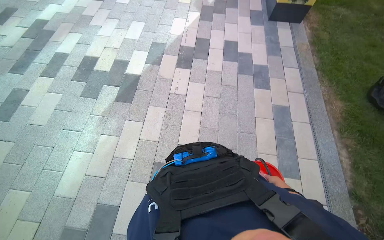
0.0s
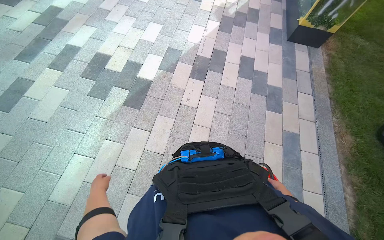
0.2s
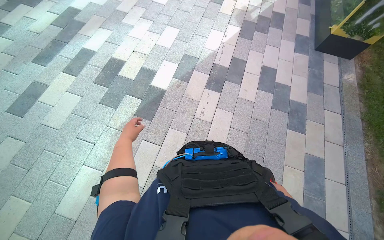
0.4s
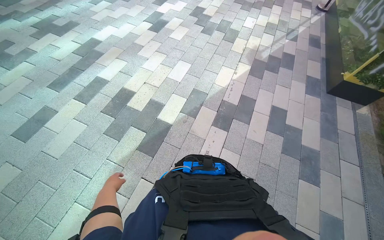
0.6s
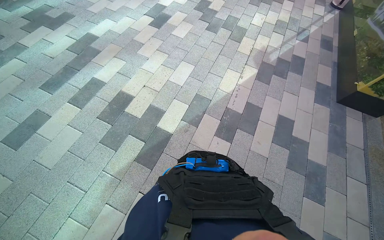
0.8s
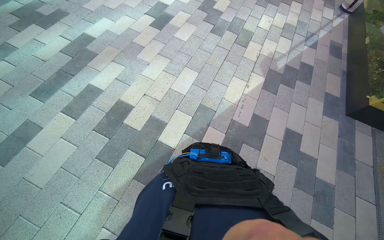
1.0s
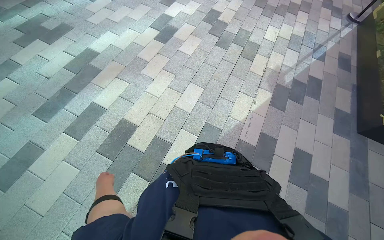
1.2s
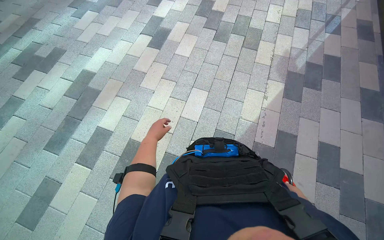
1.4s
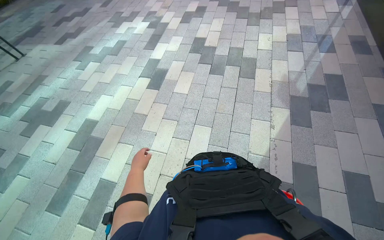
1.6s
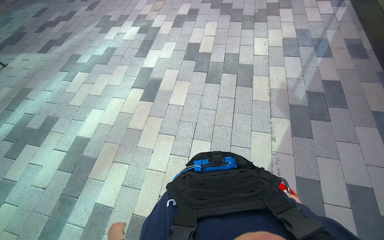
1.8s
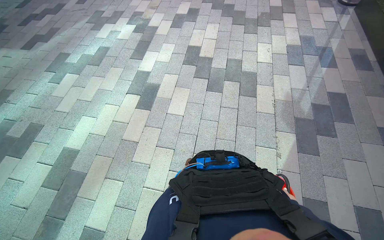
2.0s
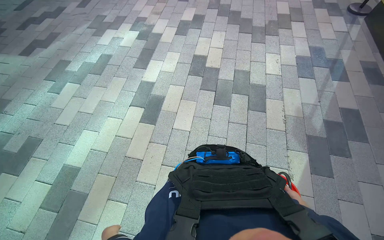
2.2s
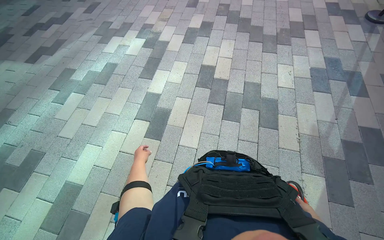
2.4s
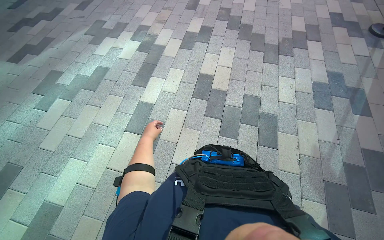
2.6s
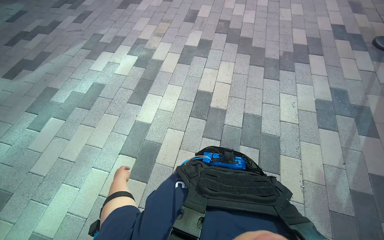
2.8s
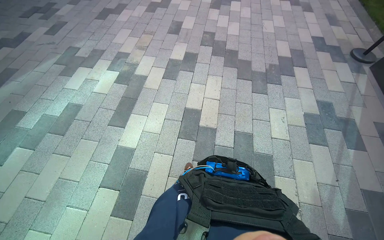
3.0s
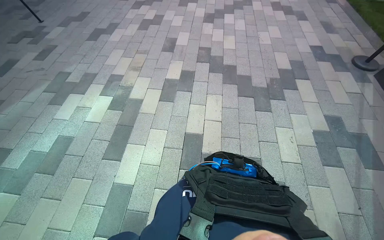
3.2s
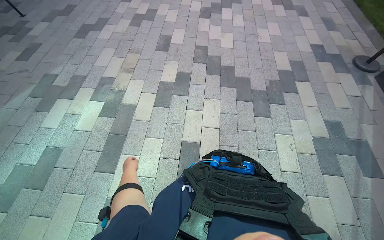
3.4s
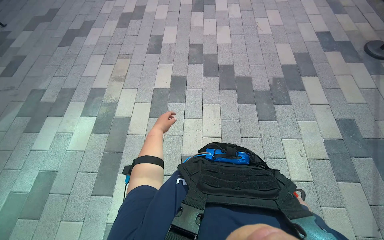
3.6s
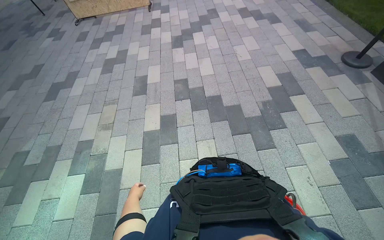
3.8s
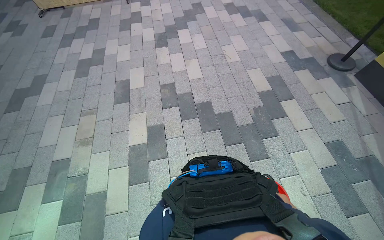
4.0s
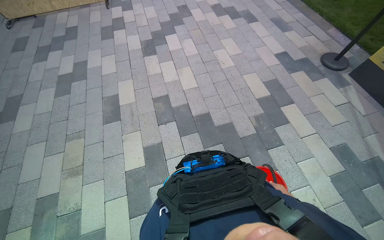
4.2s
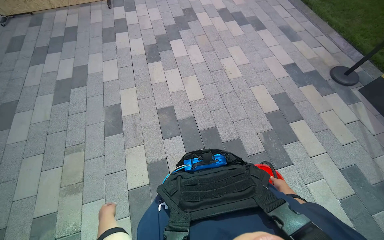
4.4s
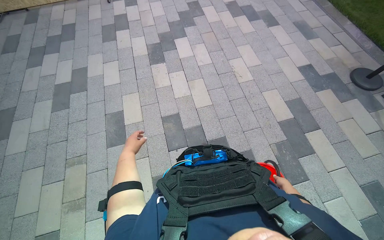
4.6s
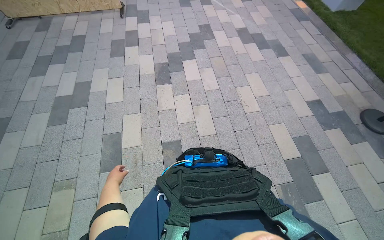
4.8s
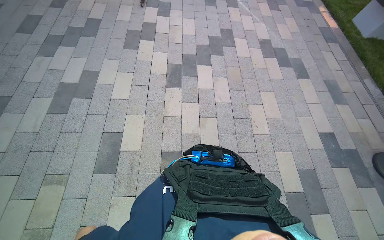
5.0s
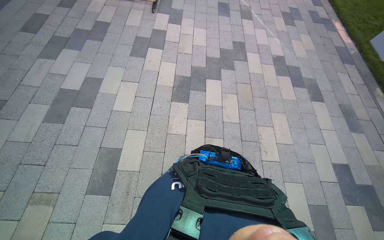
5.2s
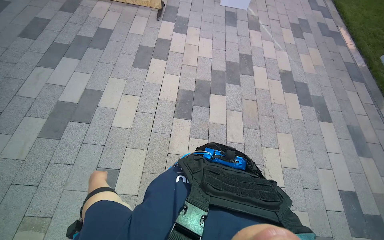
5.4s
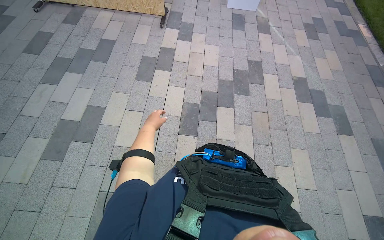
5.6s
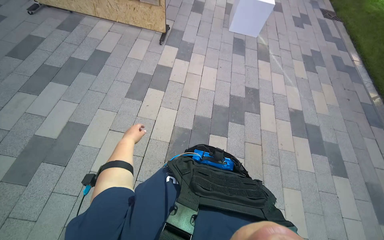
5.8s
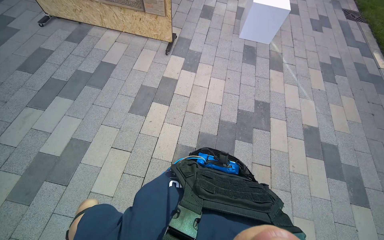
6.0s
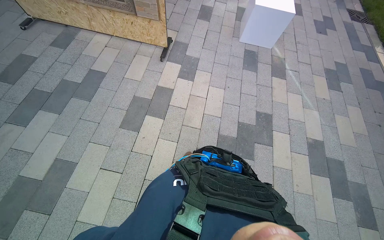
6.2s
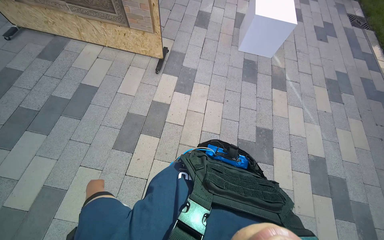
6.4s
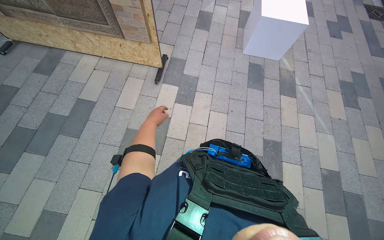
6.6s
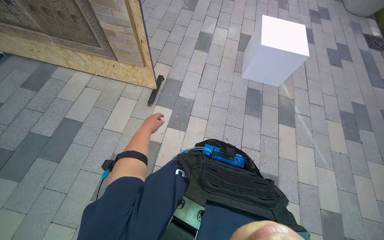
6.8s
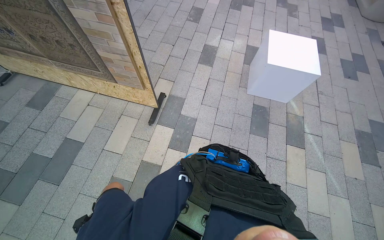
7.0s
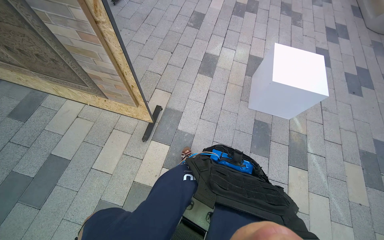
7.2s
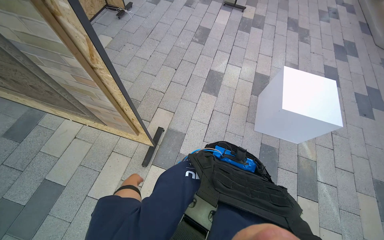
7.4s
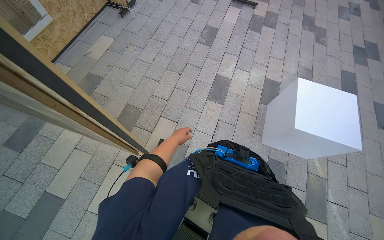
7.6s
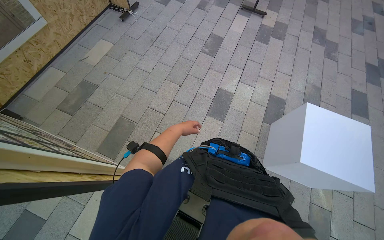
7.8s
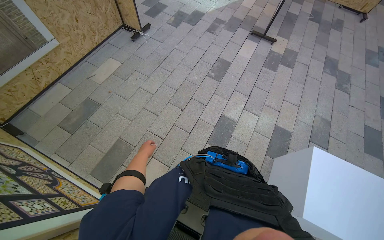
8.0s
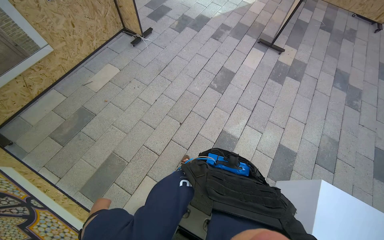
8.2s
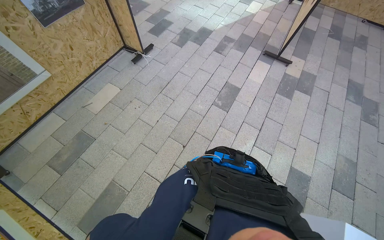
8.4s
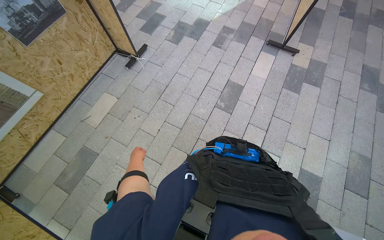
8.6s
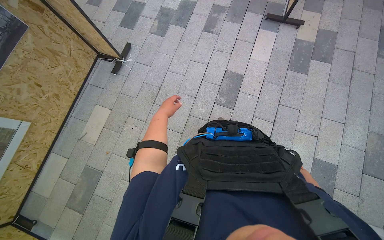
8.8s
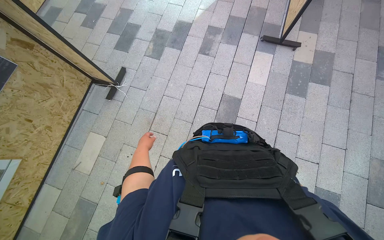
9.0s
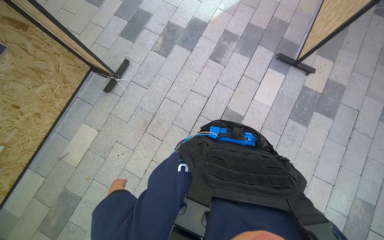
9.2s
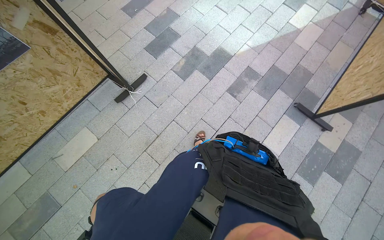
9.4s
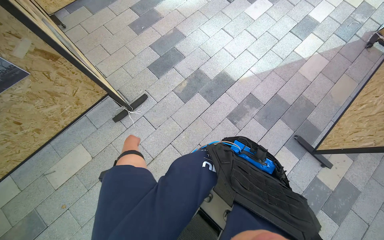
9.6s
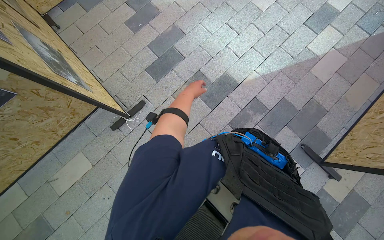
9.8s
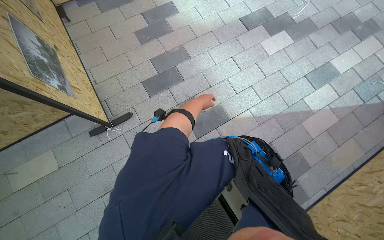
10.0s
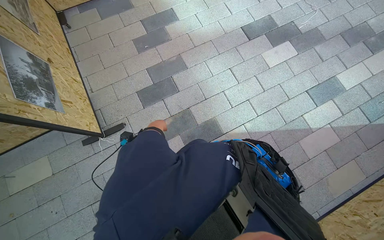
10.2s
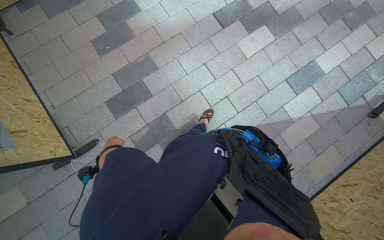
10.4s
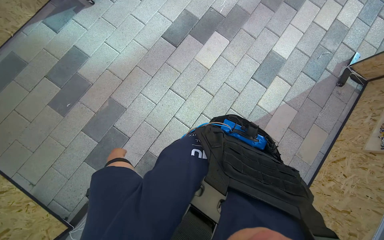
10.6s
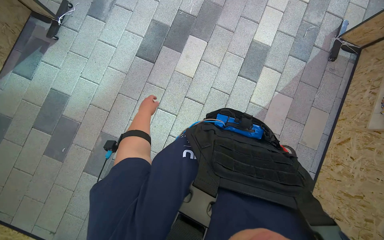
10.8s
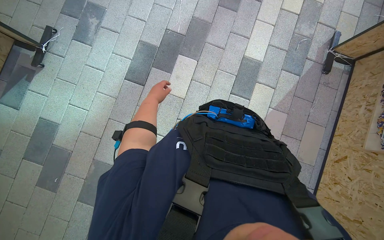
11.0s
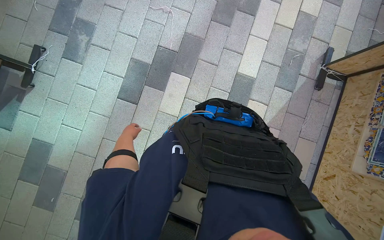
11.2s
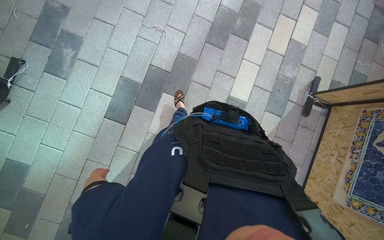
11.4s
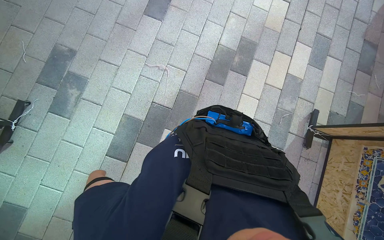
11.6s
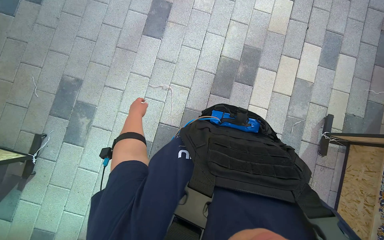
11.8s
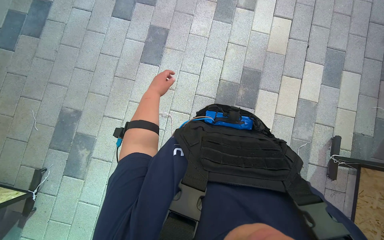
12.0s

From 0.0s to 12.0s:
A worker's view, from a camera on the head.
Job: preparing cleaning supplies.
The whole recording: Walking with cleaning supplies. The worker walks through the building carrying a red bucket of cleaning supplies.
From 0.0s to 1.6s: The wearer moves about 1.5 m.
From 1.6s to 3.0s: The camera travels roughly 1.5 m.
From 3.0s to 4.4s: The wearer moves approximately 1.5 m. The head rotates approximately 25 degrees to the right.
From 4.4s to 6.0s: The head travels about 2 m. Everything in view rotates approximately 30 degrees clockwise.
From 6.0s to 7.6s: The wearer moves some 1.5 m.
From 7.6s to 9.0s: The wearer moves approximately 1.5 m.
From 9.0s to 10.4s: The wearer moves roughly 1.5 m. The scene rotates clockwise by some 40 degrees.
From 10.4s to 12.0s: The camera travels approximately 2 m. The scene turns approximately 40 degrees counterclockwise in the picture.

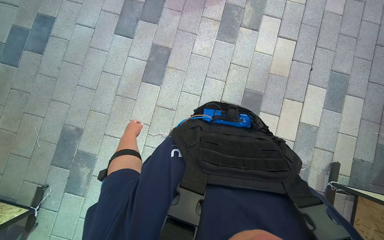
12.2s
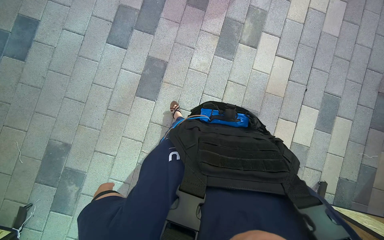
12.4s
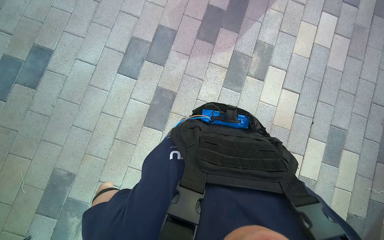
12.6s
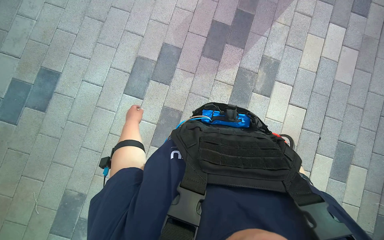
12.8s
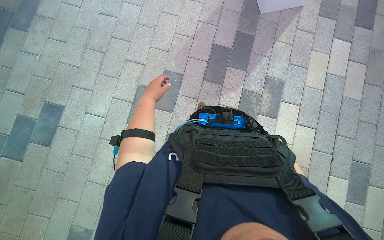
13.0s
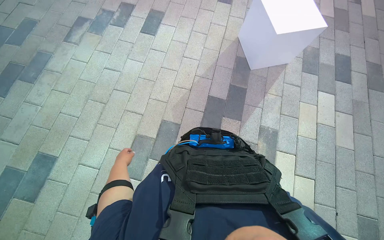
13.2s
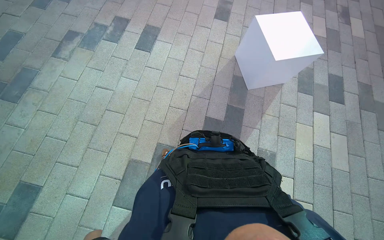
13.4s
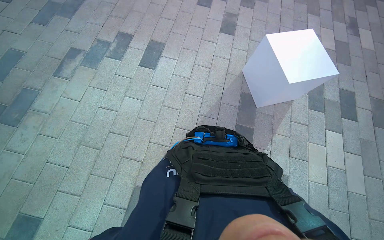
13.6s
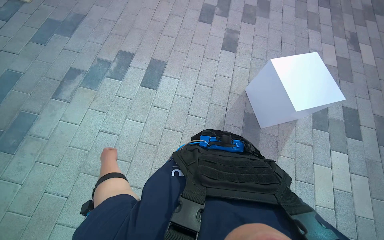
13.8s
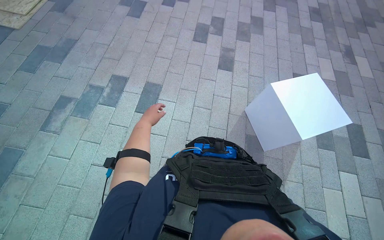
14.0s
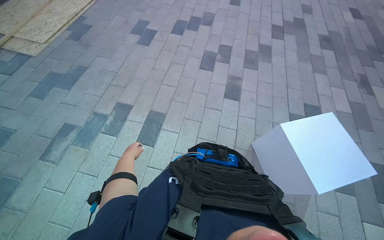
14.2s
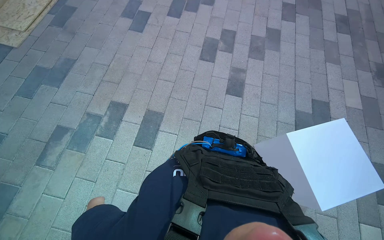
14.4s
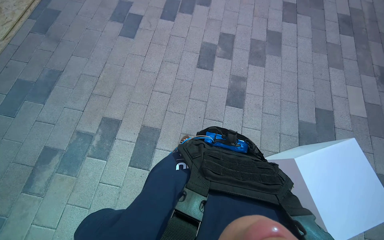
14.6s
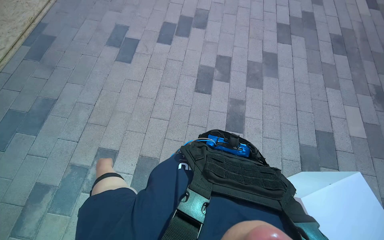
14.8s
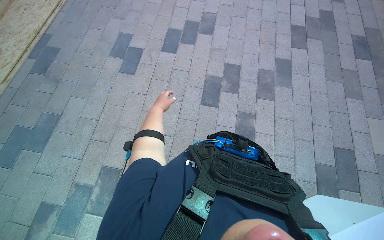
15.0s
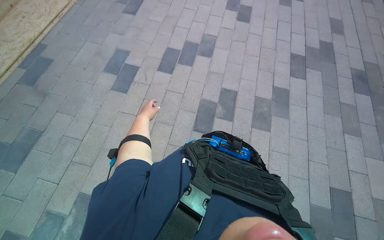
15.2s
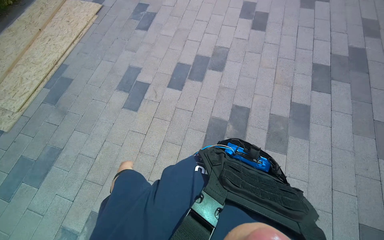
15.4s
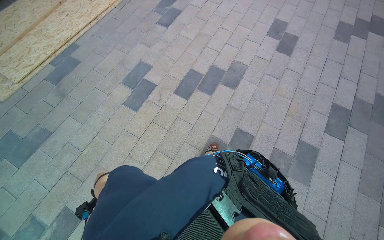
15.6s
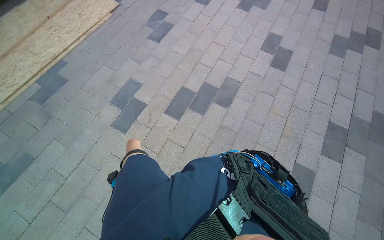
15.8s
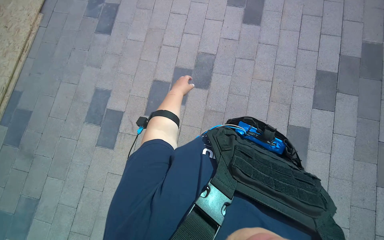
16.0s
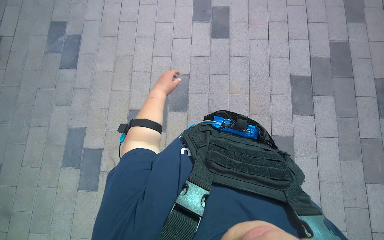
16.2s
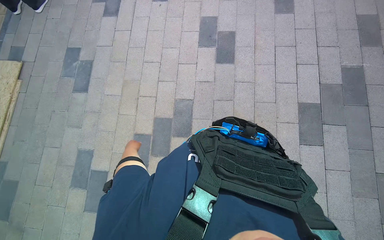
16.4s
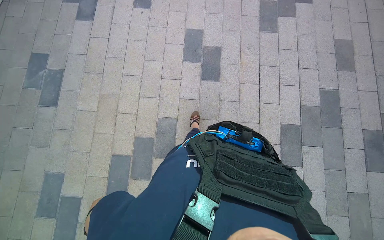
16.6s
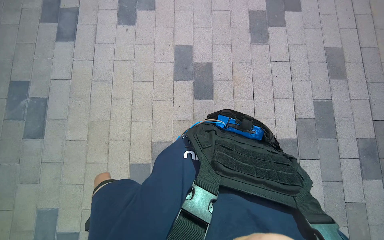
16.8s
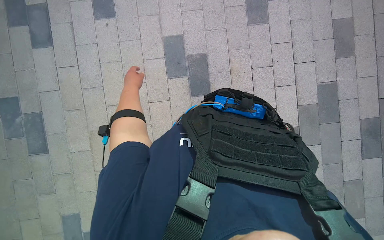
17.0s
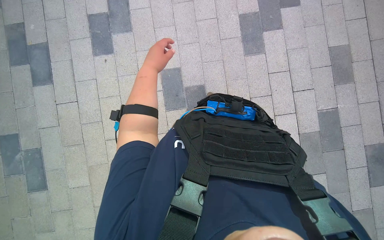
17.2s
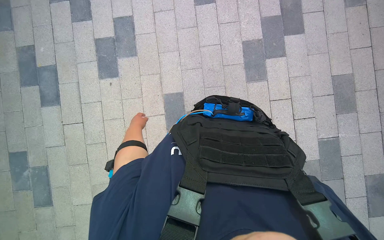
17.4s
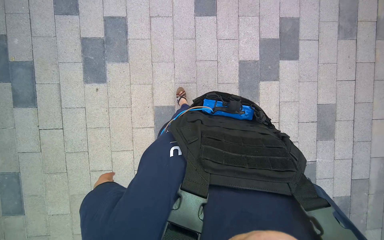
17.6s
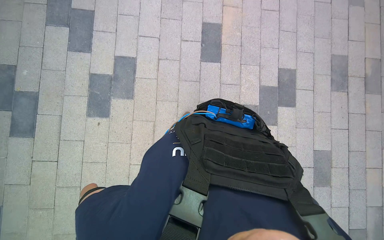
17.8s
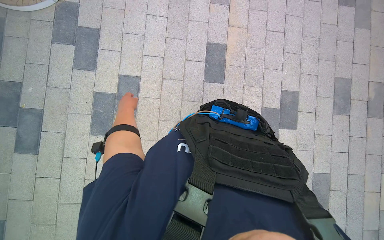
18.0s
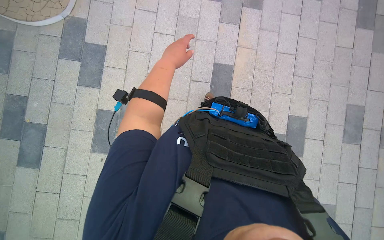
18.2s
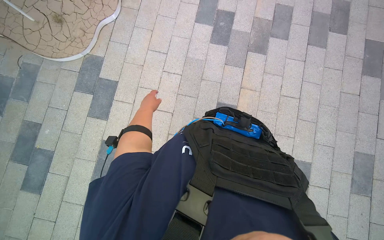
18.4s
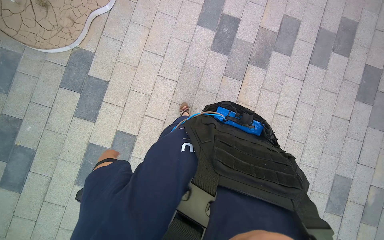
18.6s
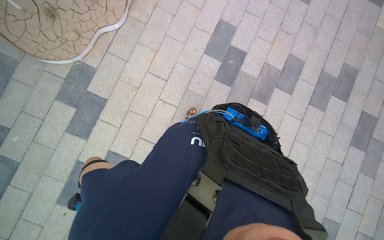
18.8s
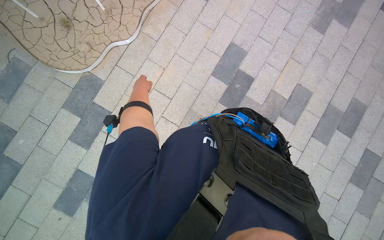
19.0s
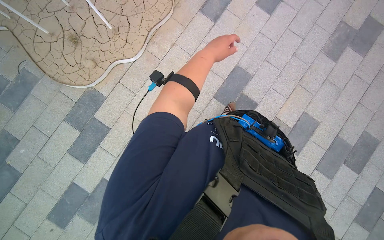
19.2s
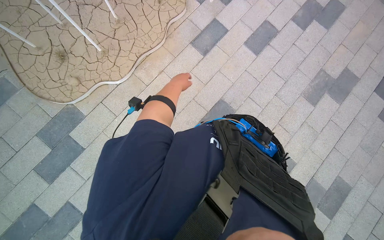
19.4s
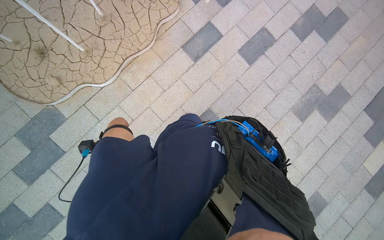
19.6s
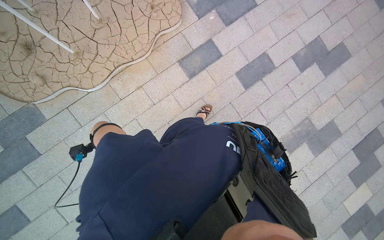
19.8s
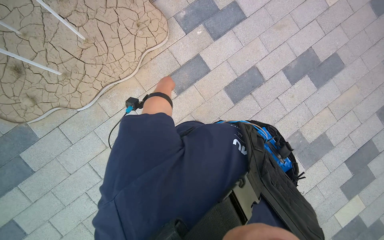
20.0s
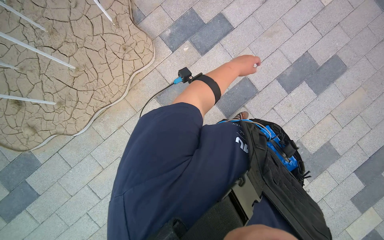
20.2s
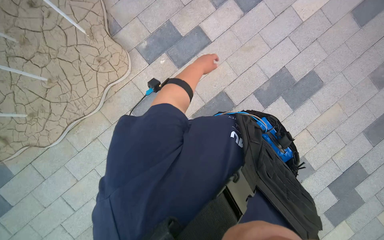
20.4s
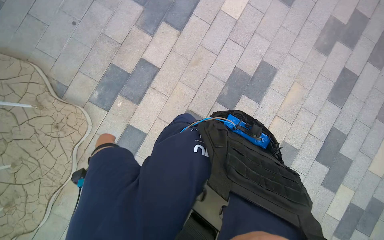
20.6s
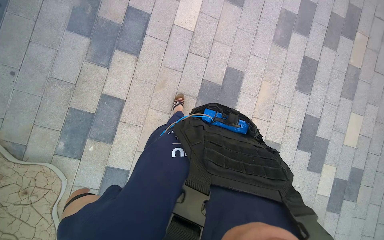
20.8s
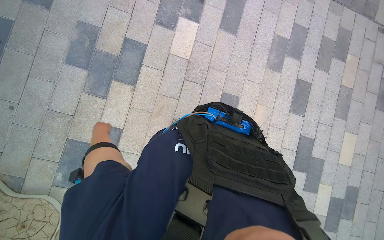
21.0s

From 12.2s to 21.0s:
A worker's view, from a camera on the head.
Job: preparing cleaning supplies.
The whole recording: Walking with cleaning supplies. The worker walks through the building carrying a red bucket of cleaning supplies.
From 12.2s to 13.6s: The camera is carried some 1.5 m. The wearer looks about 15 degrees further upward.
From 13.6s to 15.2s: The head travels about 2 m.
From 15.2s to 16.6s: The wearer moves about 1.5 m.
From 16.6s to 18.0s: The camera travels about 1.5 m.
From 18.0s to 19.6s: The camera travels some 1.5 m. The scene rotates clockwise by approximately 40 degrees.
From 19.6s to 21.0s: The camera is carried approximately 1.5 m. The scene turns some 30 degrees counterclockwise in the picture.
